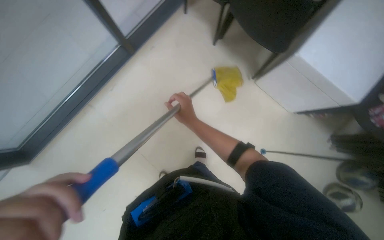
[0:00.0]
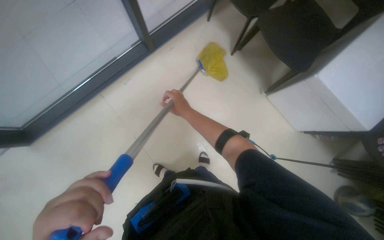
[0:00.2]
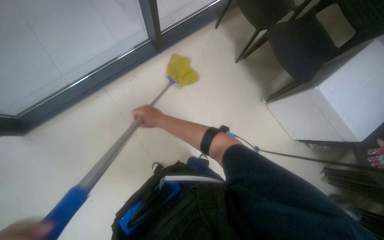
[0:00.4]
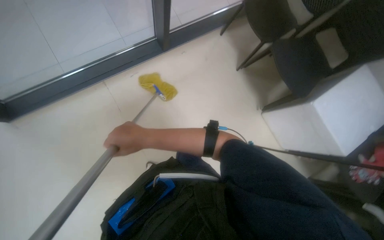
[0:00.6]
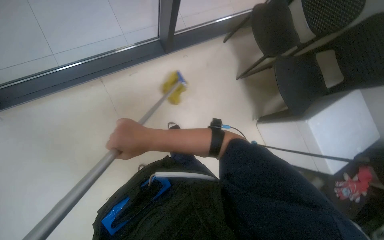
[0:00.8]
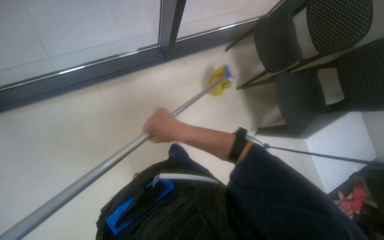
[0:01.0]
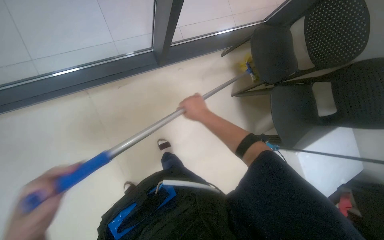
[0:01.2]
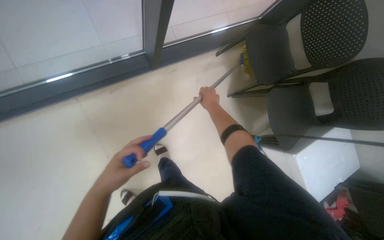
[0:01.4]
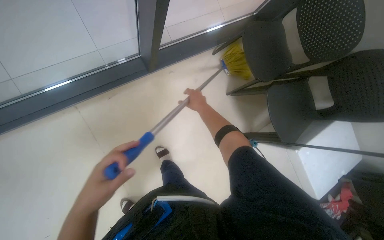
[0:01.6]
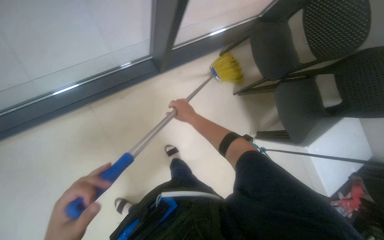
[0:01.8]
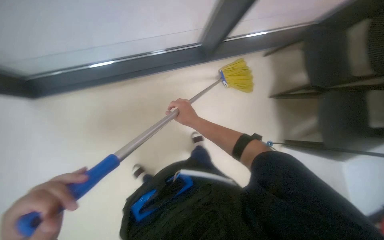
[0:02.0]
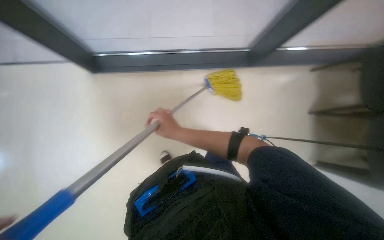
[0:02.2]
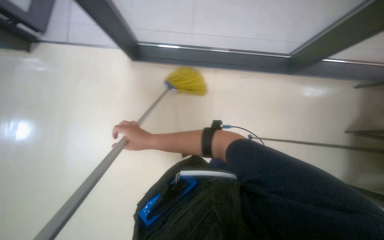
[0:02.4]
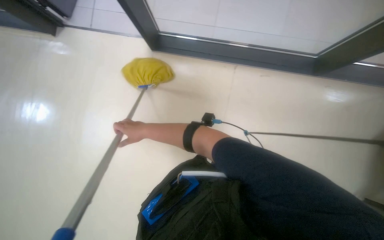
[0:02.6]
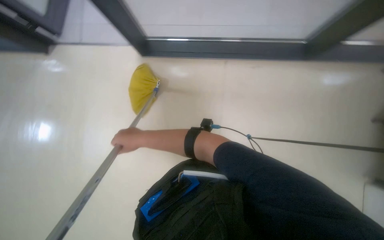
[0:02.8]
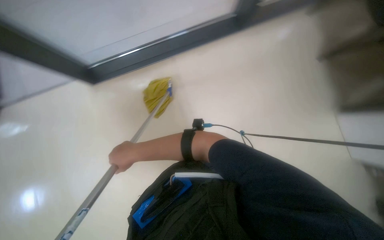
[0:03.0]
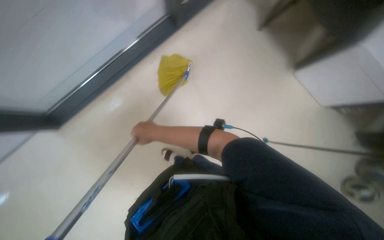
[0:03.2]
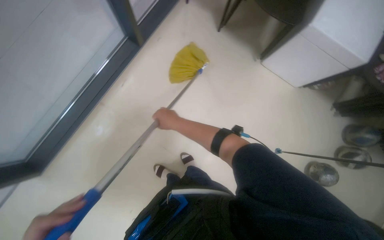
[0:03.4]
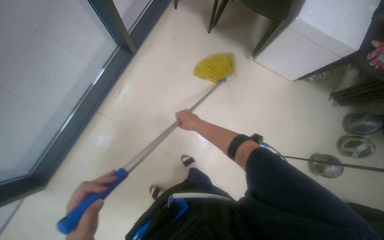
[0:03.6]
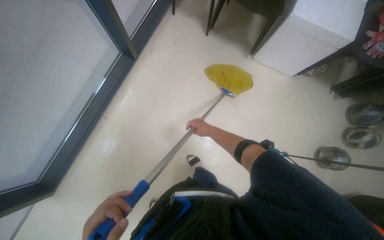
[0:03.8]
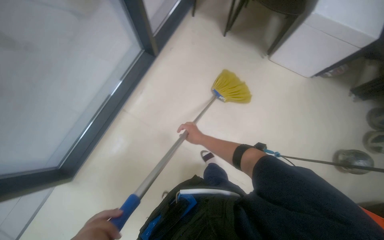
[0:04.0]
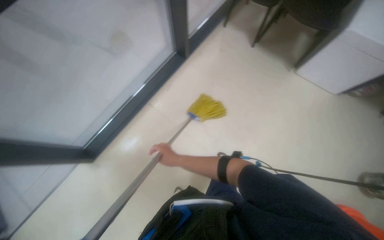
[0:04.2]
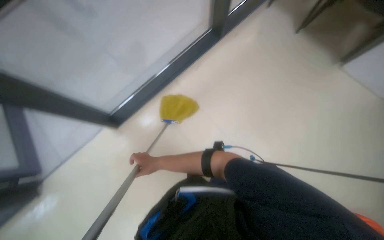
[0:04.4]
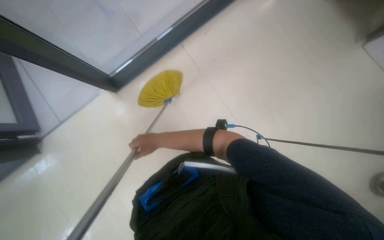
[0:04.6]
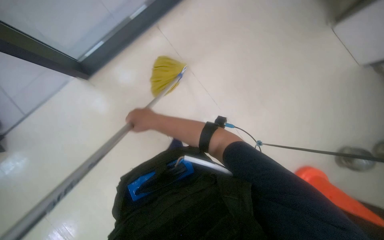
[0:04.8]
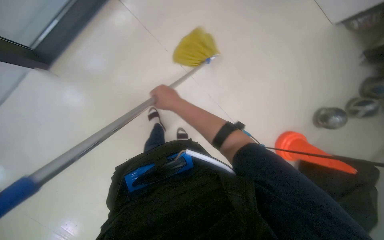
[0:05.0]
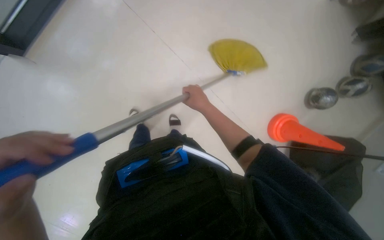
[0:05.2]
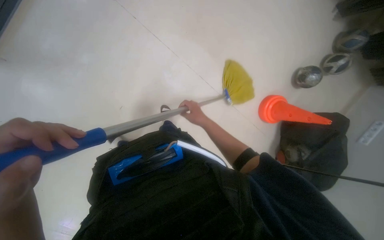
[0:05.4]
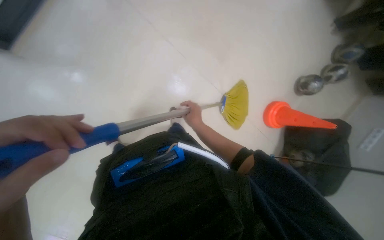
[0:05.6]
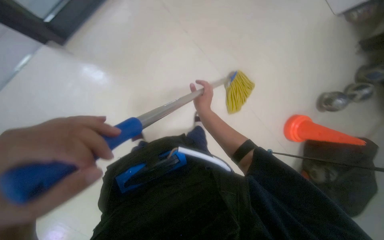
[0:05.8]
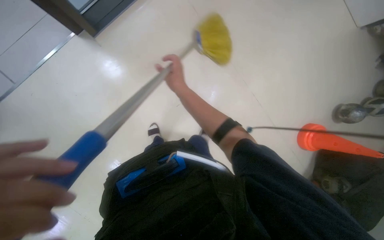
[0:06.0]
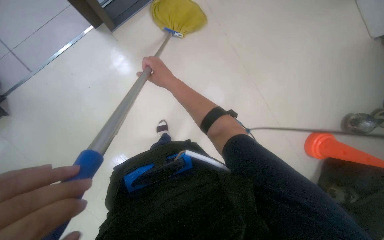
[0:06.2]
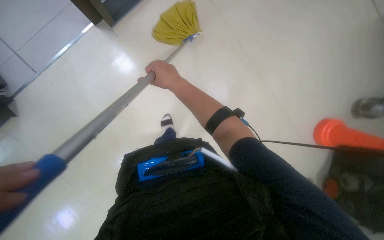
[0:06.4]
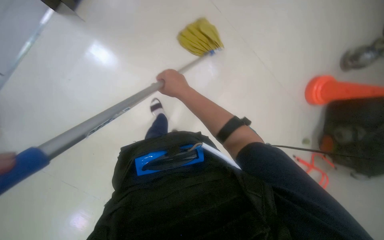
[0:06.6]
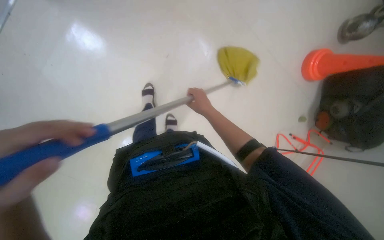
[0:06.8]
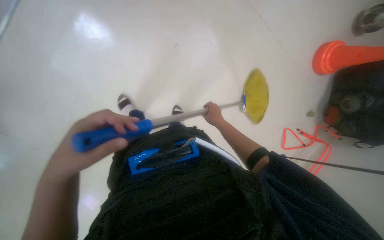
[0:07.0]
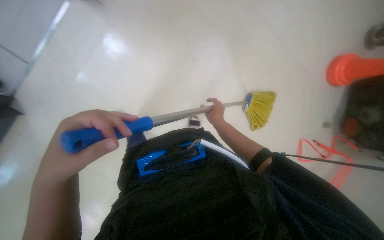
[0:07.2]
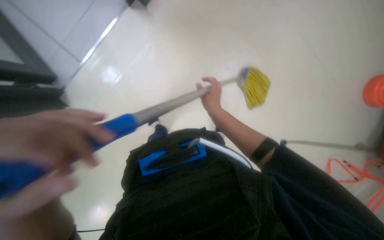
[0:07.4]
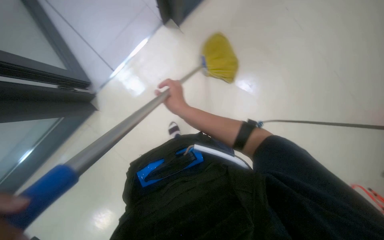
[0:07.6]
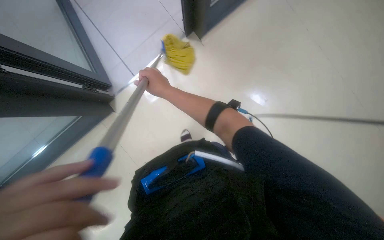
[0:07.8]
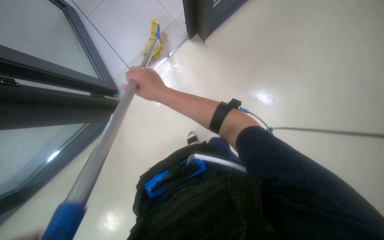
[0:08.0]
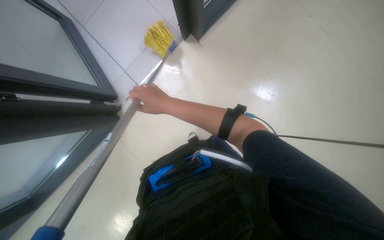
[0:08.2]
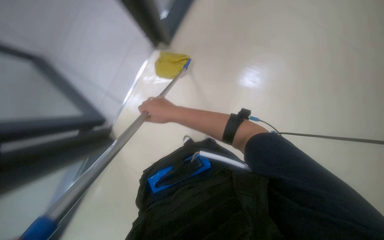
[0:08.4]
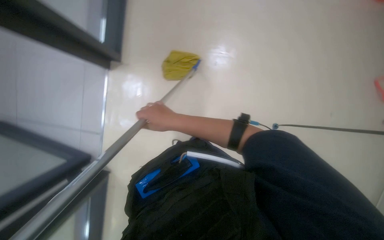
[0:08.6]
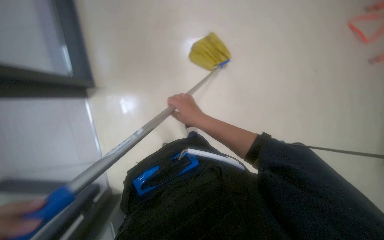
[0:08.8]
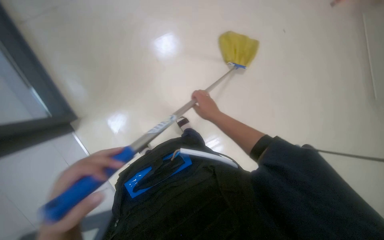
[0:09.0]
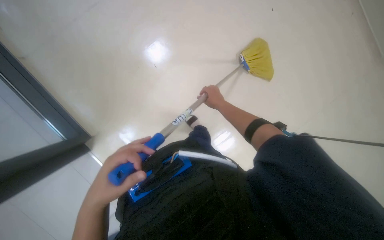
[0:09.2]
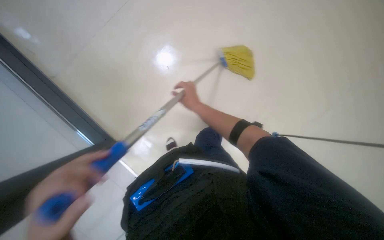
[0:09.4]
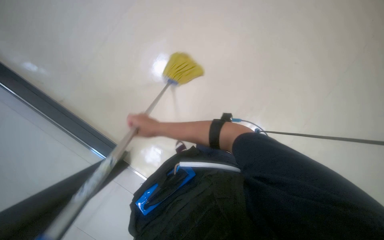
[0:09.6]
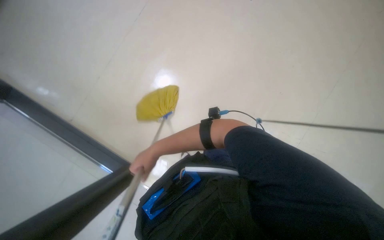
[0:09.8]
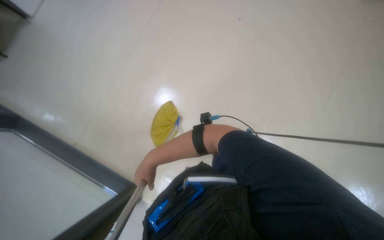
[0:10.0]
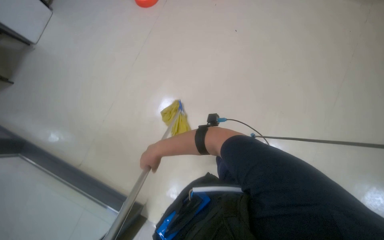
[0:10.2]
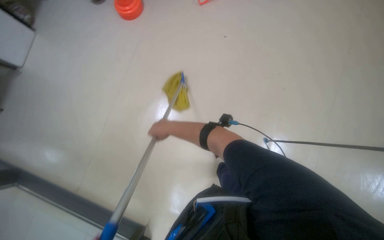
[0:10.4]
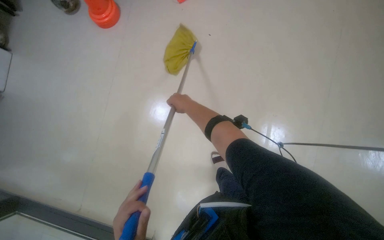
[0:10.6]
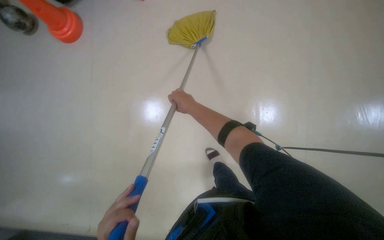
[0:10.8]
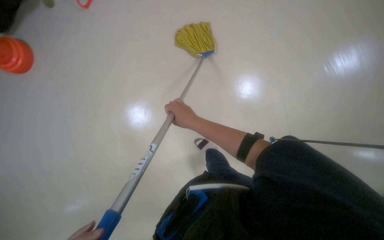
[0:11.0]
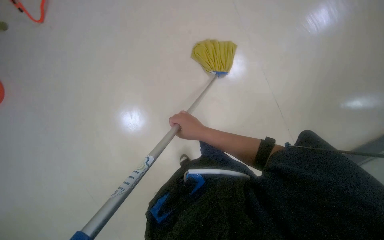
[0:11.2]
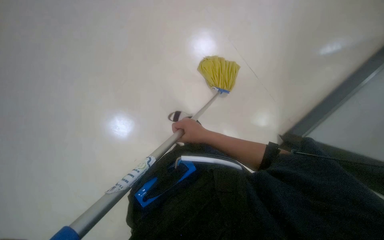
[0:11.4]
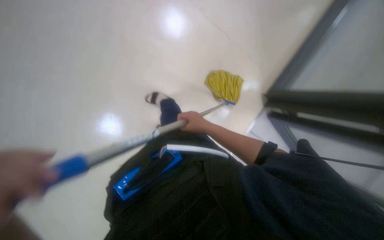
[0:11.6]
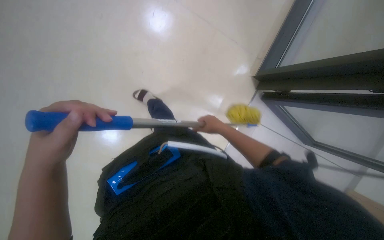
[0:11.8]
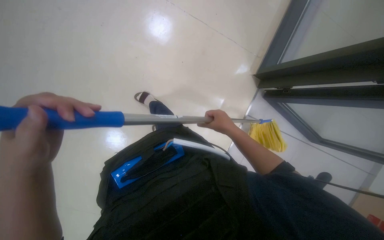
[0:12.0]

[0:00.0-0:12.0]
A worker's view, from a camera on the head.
Job: mopping floor.
The whole recording: Mopping the floor. The worker mops the floor with a yellow mop.
0:01.6 to 0:03.0: The head rotates some 20 degrees to the left. The right hand heads to the left, covering roughly 50 cm.
0:03.0 to 0:04.4: The wearer moves about 50 cm.
0:04.4 to 0:06.0: The right hand travels up the picture by some 10 cm.
0:06.0 to 0:07.6: The right hand goes to the right and returns, about 5 cm each way.
0:07.6 to 0:09.0: The right hand travels to the right and farther from the camera by roughly 25 cm.
0:09.0 to 0:10.4: The head rotates about 25 degrees to the right. The right hand is displaced farther from the camera by roughly 15 cm.
0:10.4 to 0:12.0: The right hand goes about 25 cm to the right.

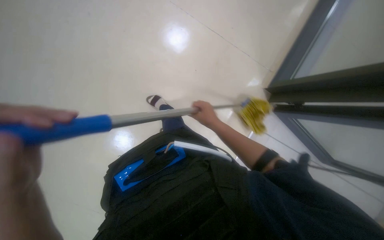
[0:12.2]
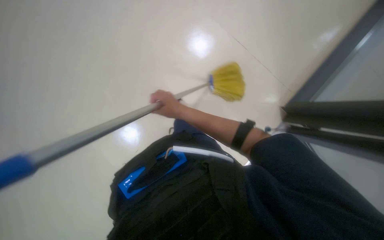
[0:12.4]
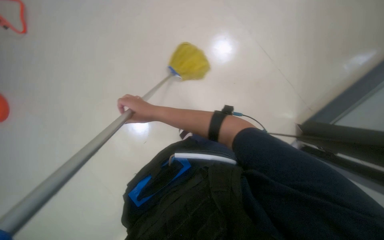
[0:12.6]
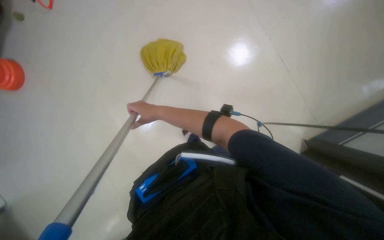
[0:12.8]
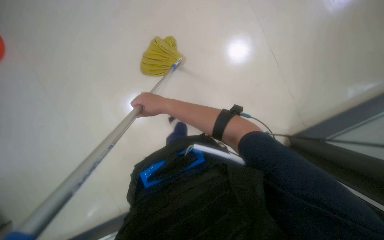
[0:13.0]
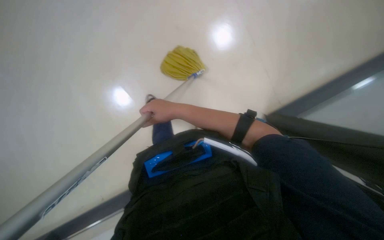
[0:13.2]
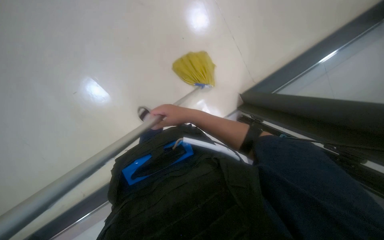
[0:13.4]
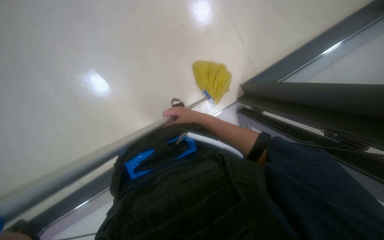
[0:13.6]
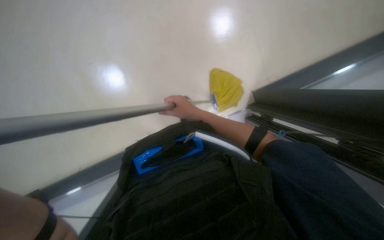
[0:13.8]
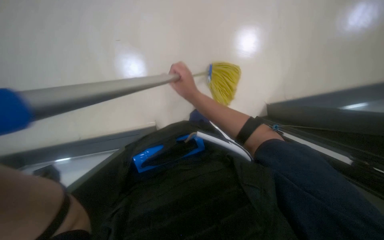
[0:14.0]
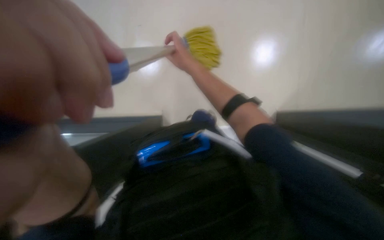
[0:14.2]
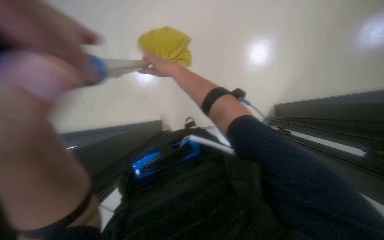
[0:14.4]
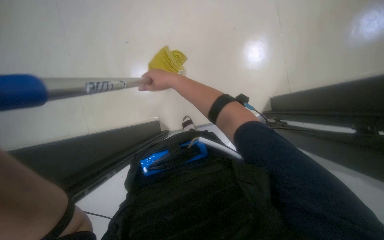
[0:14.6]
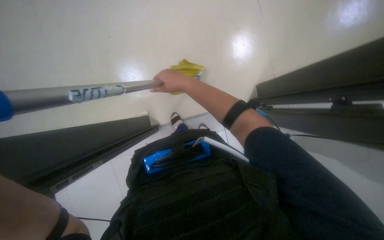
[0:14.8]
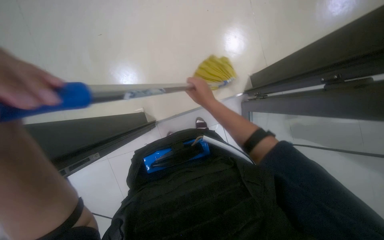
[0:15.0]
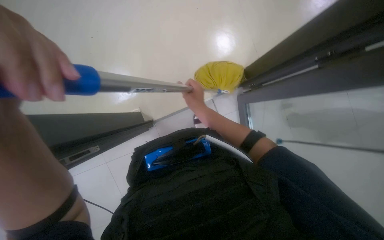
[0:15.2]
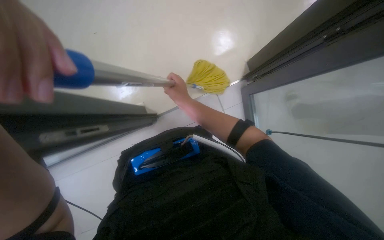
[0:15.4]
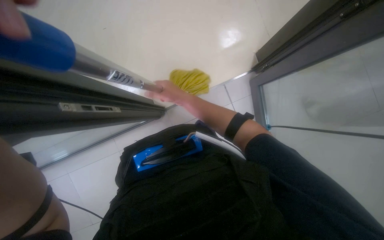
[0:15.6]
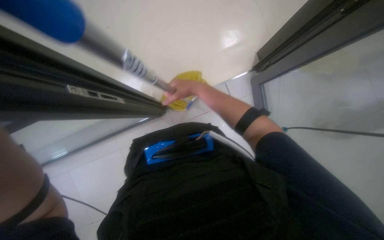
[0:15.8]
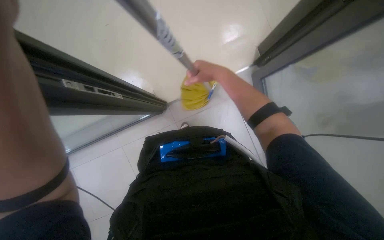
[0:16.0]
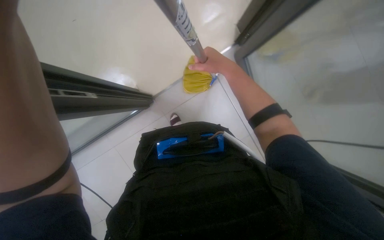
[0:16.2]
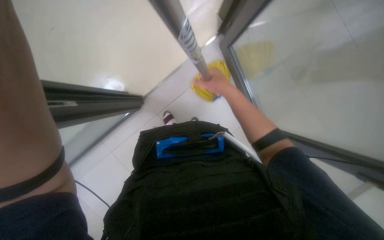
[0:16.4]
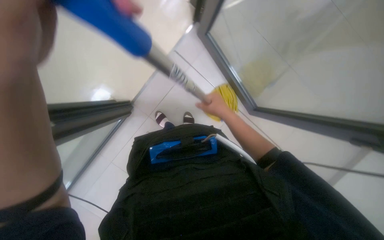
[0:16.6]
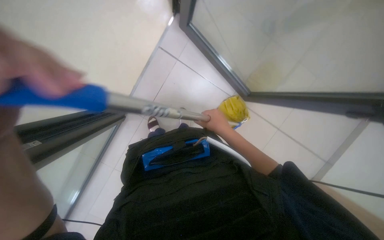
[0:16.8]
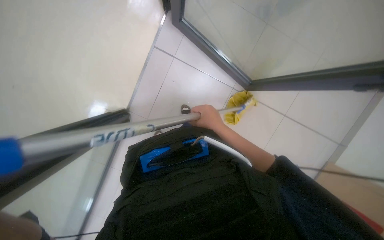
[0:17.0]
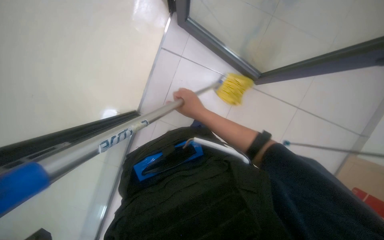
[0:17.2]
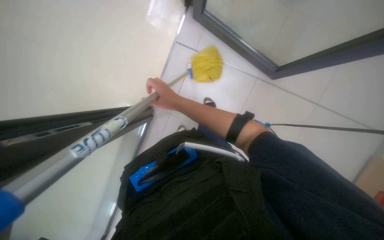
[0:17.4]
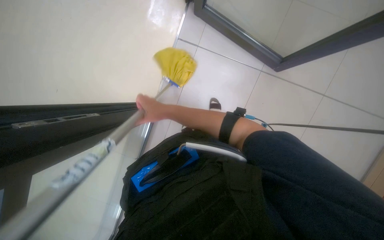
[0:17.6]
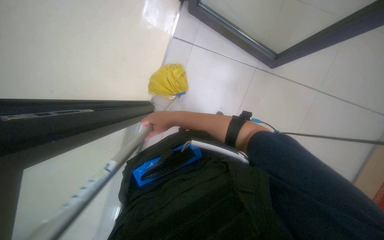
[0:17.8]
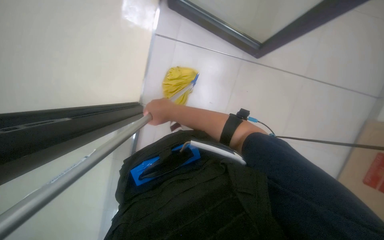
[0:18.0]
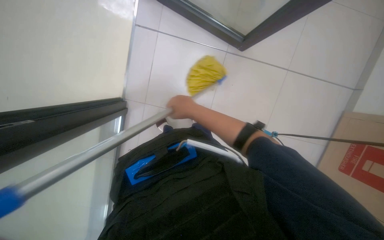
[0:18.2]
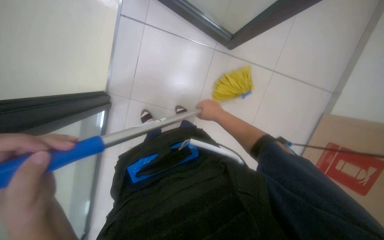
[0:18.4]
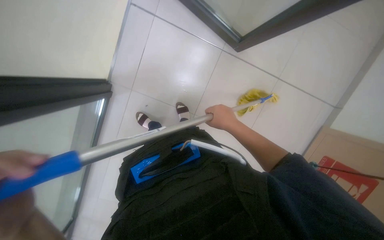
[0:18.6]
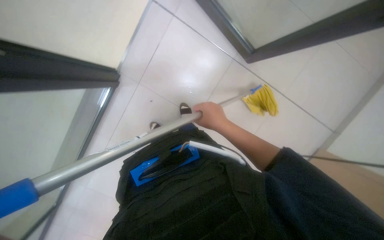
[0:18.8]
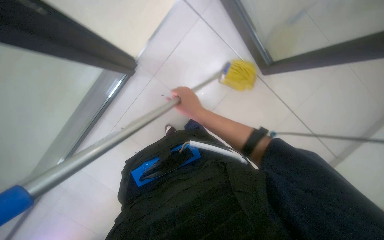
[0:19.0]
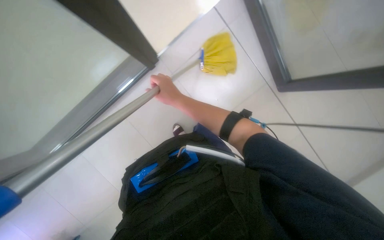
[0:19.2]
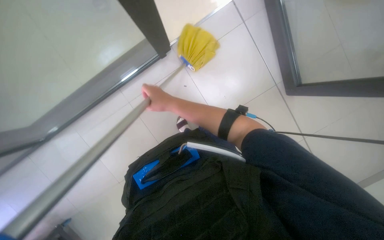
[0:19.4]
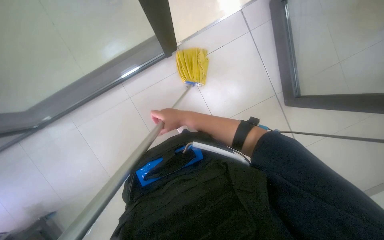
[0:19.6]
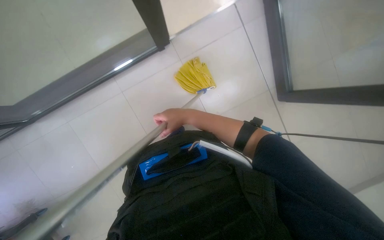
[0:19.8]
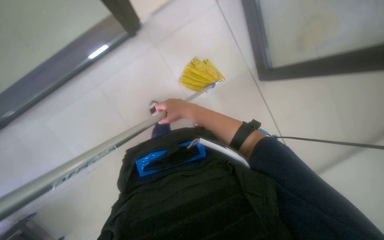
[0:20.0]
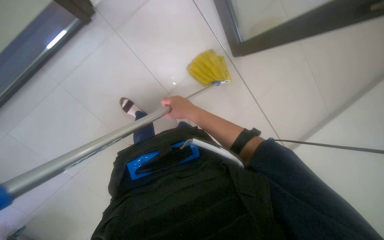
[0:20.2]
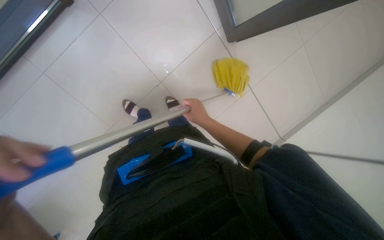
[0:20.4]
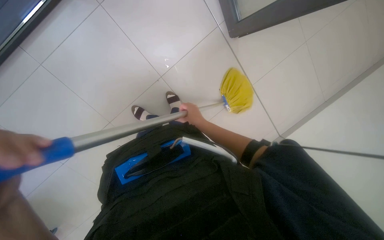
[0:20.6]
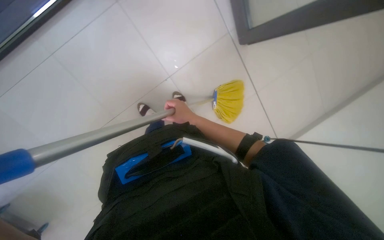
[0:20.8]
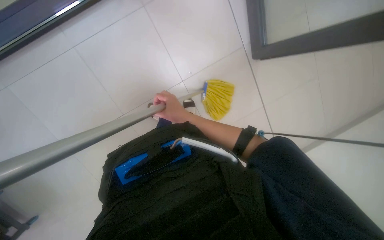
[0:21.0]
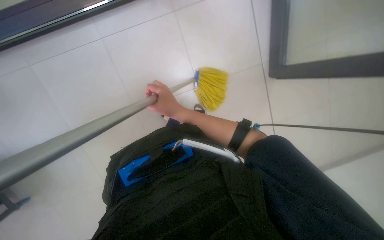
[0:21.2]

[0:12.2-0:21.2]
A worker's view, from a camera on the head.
Job: mopping floor.
The whole recording: Mopping the floor. The worker mops the floor with a yellow mop.
0:12.2 to 0:13.8: The wearer's head swings roughly 30 degrees to the left. The right hand moves roughly 25 cm to the left and comes back.
0:13.8 to 0:15.2: The right hand moves some 15 cm up the picture and comes back.
0:15.2 to 0:16.6: The right hand travels to the right by roughly 15 cm.
0:16.6 to 0:18.2: The scene rotates counterclockwise by roughly 30 degrees.
0:18.2 to 0:19.8: The scene turns approximately 30 degrees clockwise in the picture.
0:19.8 to 0:21.2: The right hand moves some 15 cm farther from the camera and comes back.
